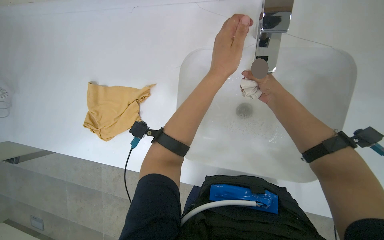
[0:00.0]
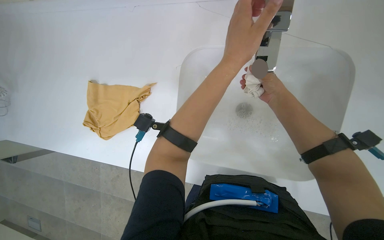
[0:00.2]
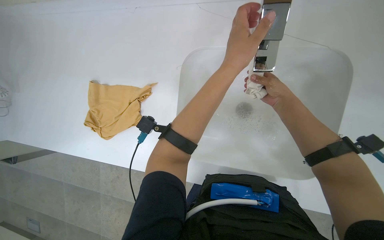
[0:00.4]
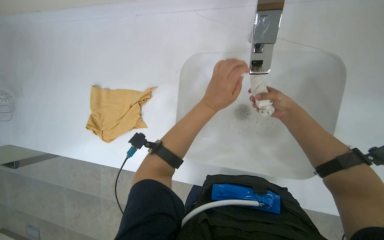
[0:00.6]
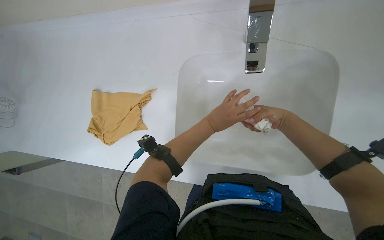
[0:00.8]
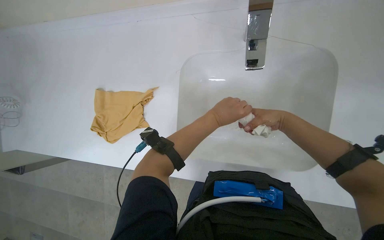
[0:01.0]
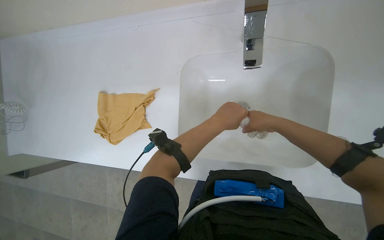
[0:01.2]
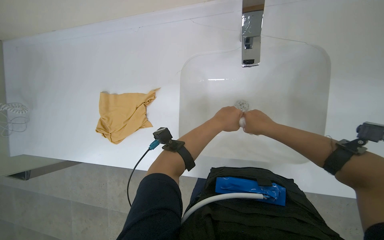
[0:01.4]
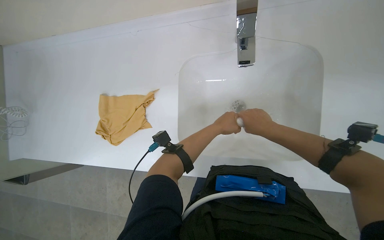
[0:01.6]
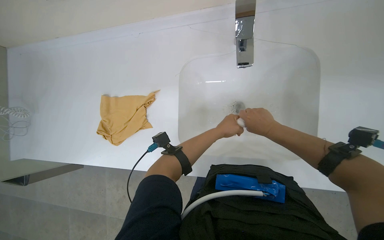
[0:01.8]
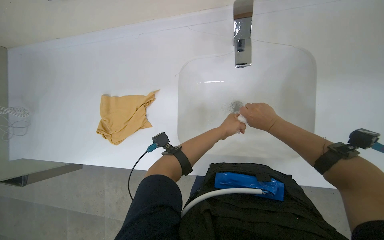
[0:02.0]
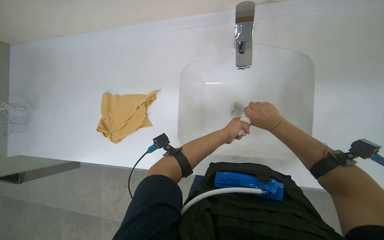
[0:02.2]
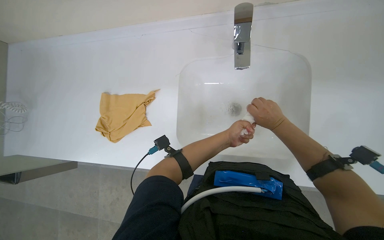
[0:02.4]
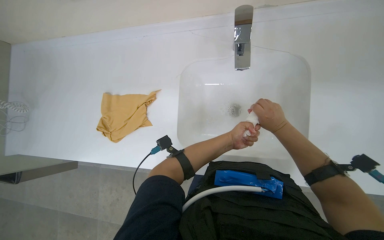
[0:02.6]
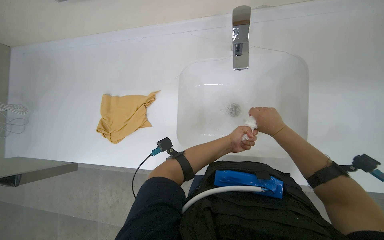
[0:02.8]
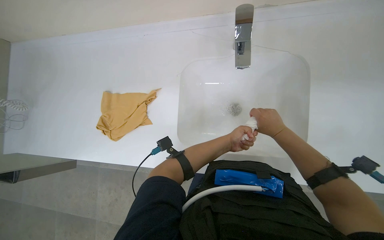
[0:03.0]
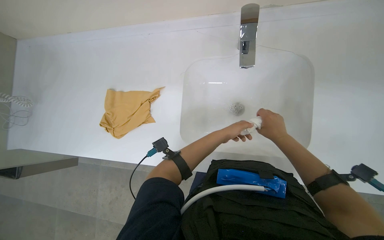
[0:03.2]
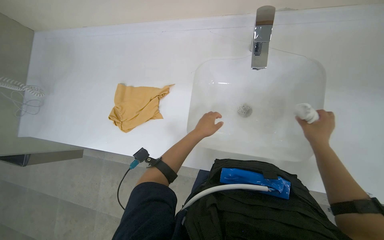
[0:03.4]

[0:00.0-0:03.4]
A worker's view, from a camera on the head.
Job: preparing cleaning supplies.
The whole recording: Rinsing cleaning cloth. The worker rinses a cleaning cloth under the faucet.
0:00.0 to 0:01.6: The left hand goes about 20 cm down the picture and farther from the camera; the right hand moves down the picture, some 10 cm.
0:01.6 to 0:03.4: The left hand heads to the left, covering some 10 cm. Meanwhile the right hand moves to the right, some 10 cm.

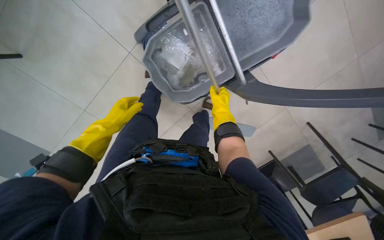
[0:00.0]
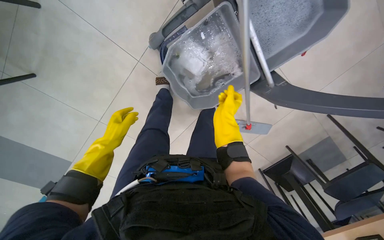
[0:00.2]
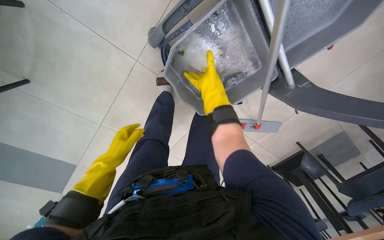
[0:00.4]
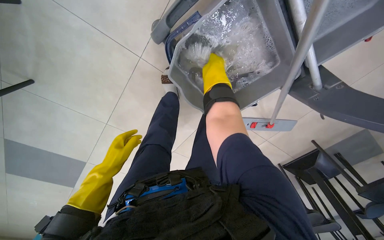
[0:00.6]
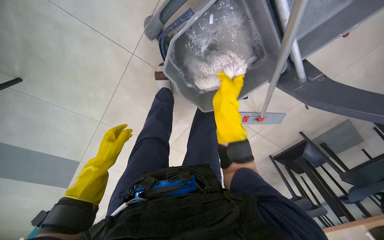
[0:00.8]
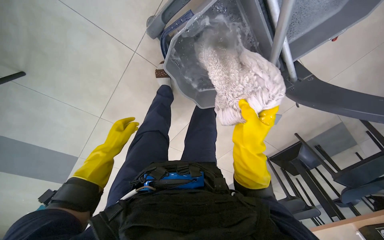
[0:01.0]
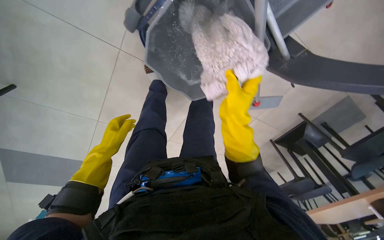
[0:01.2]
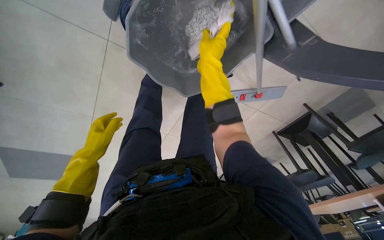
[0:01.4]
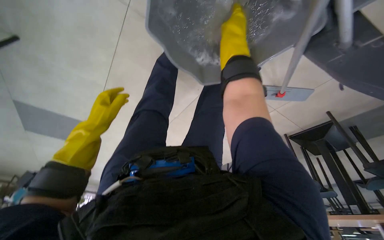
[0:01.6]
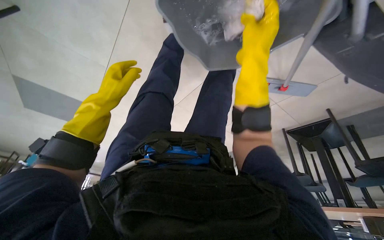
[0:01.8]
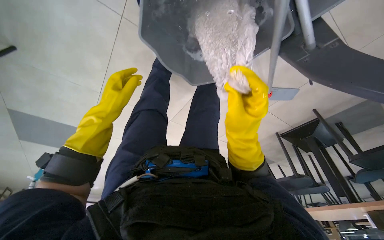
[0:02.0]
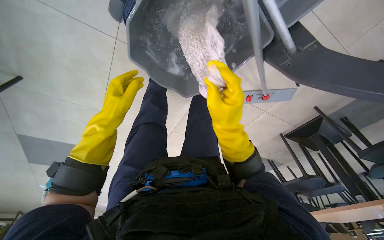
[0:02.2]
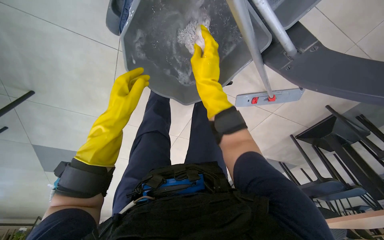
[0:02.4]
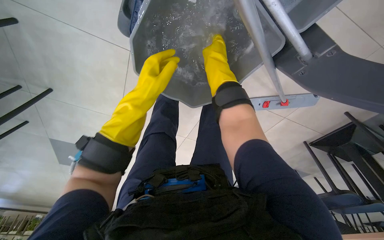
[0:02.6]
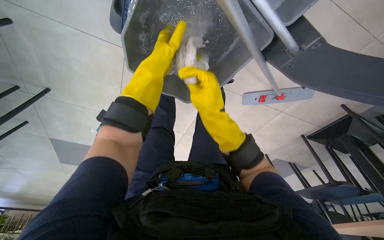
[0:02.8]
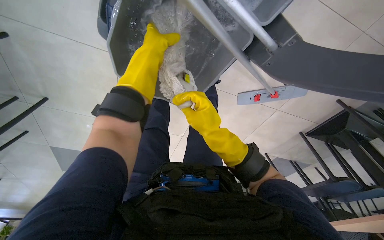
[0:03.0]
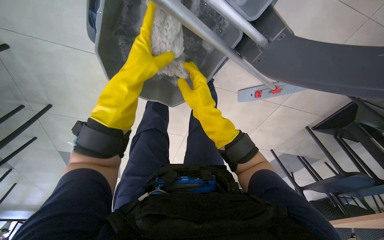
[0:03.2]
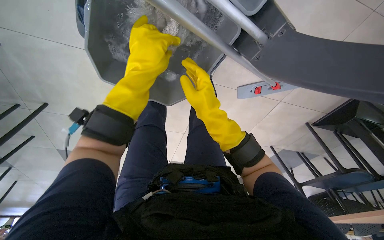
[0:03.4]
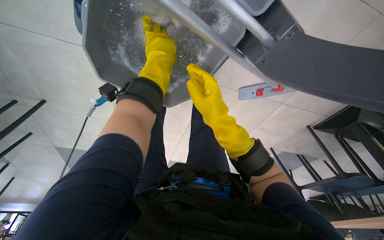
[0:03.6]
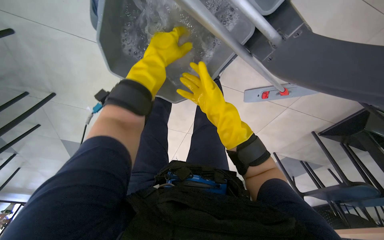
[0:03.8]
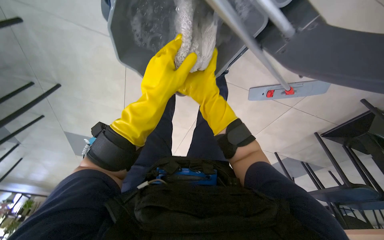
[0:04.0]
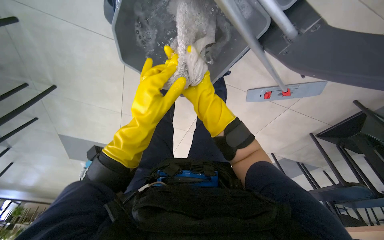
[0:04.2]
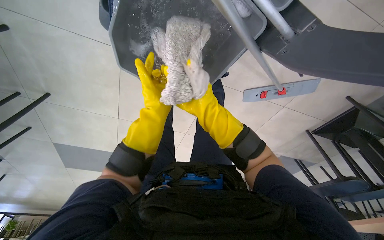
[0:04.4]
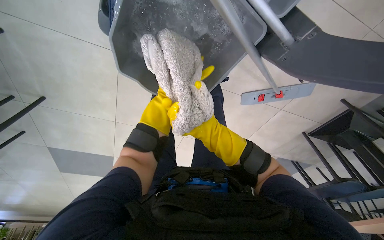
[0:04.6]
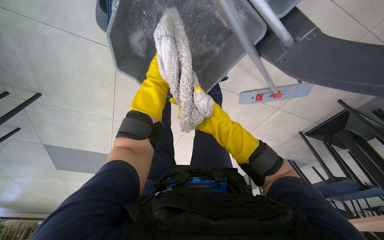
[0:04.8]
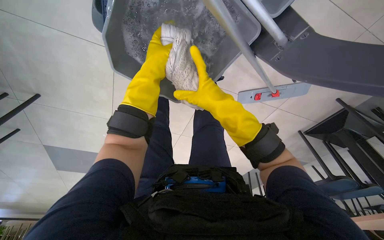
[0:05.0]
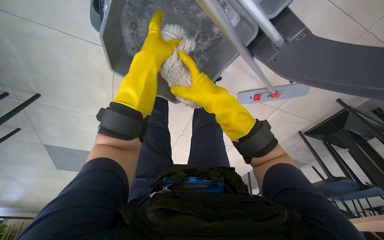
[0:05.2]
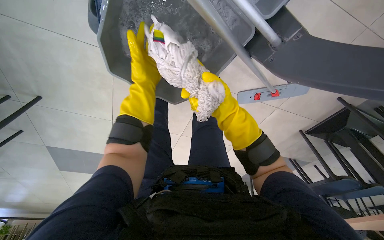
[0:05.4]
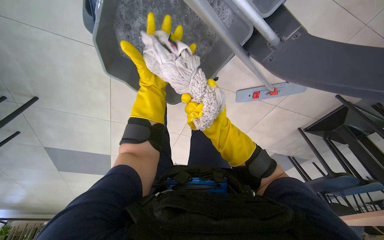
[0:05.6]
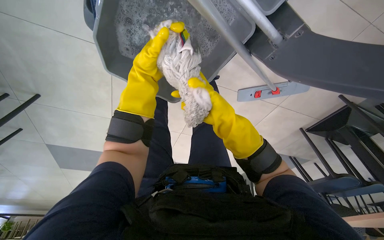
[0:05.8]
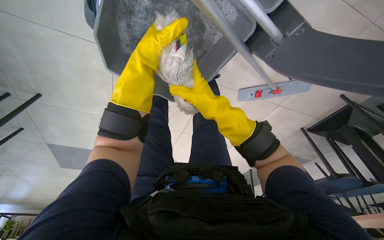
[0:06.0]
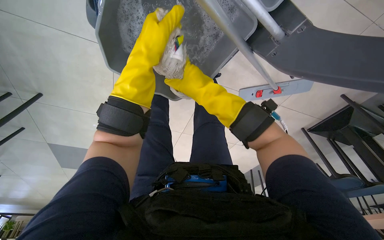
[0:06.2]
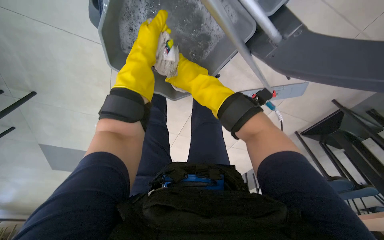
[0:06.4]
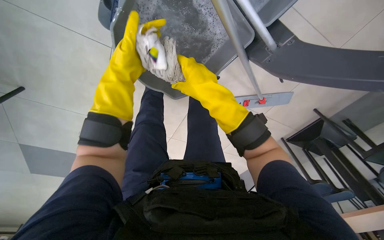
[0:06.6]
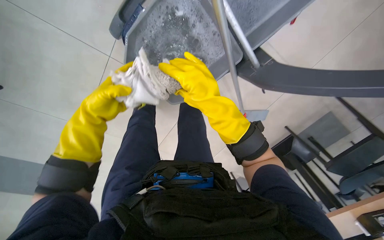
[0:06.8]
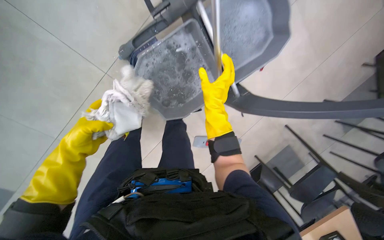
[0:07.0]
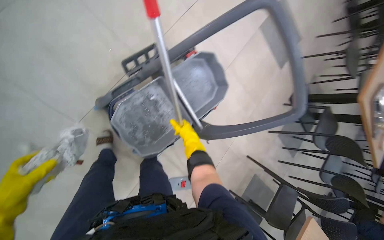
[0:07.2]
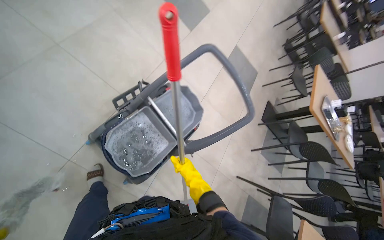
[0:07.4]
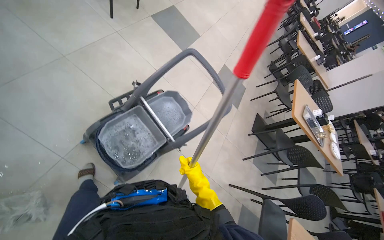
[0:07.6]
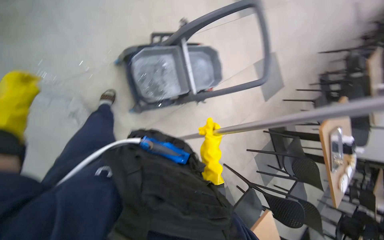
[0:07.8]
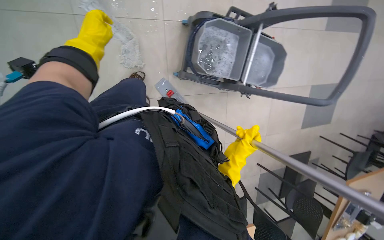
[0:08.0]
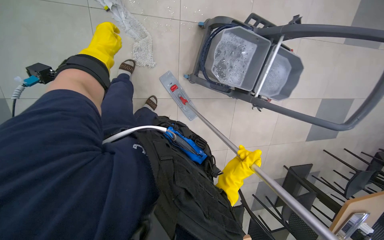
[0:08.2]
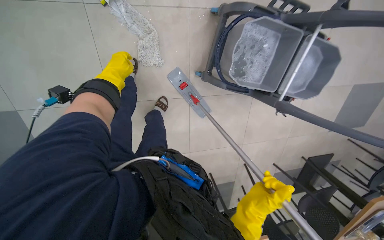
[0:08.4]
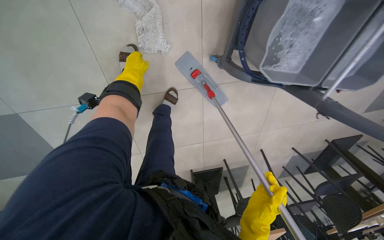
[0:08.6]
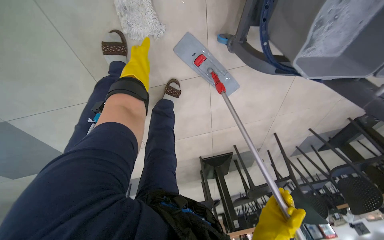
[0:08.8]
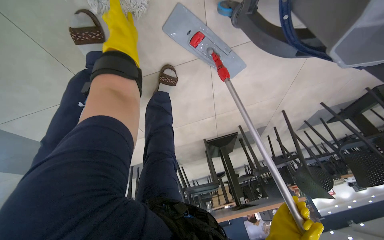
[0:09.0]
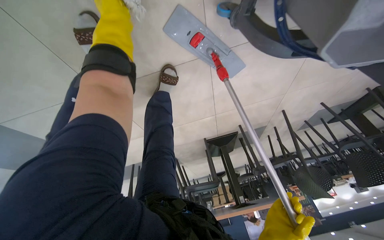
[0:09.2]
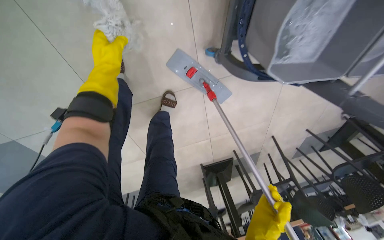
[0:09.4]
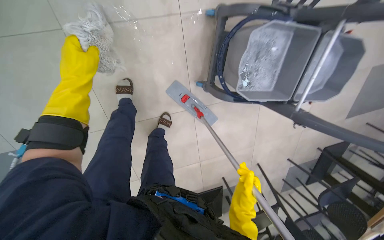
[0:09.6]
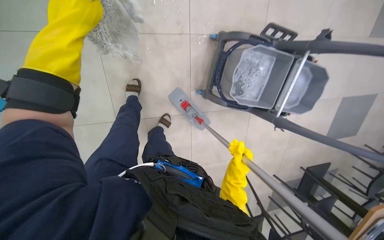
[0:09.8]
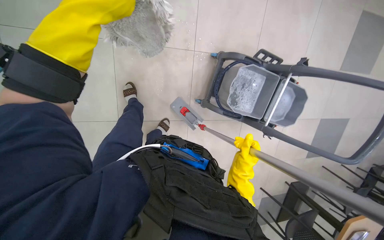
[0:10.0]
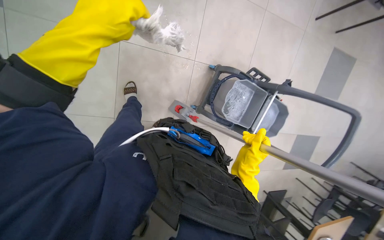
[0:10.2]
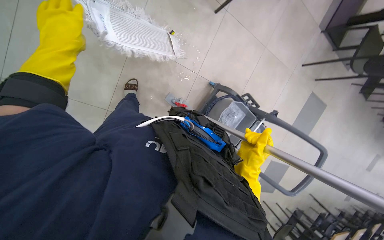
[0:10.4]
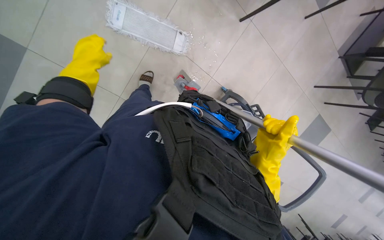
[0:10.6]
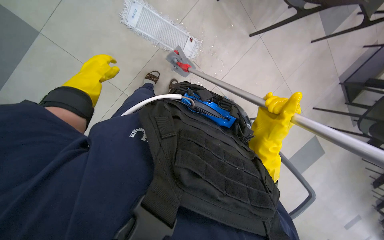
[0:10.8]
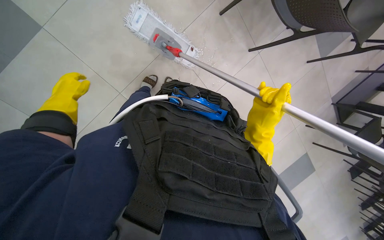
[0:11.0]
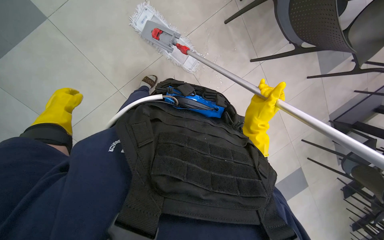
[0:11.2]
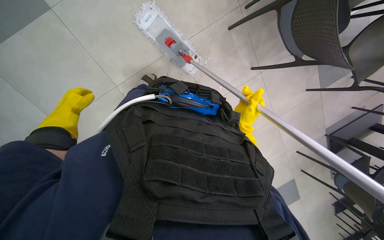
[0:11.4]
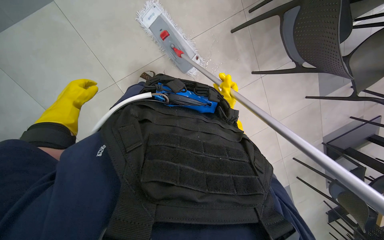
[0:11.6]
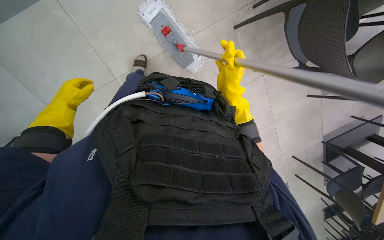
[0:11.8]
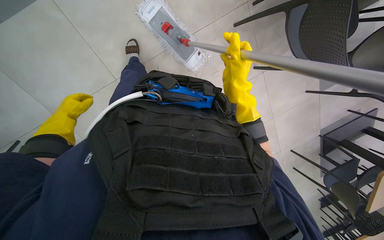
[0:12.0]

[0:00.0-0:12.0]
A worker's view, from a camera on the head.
Job: preparing cleaning supplies.
The whole recording: Changing mop head. The worker removes the dirty mop head, places it in the bucket, and attaches a clean mop head to the mop handle.
0:00.0 to 0:01.6: The camera pitches downward, by about 20 degrees. The right hand swings up and down the picture, about 25 cm each way, with 2 reversals.
0:01.6 to 0:03.0: The left hand heads up the picture and to the right, covering some 40 cm; the right hand goes up and down the picture, some 25 cm each way, reversing 2 times.
0:03.0 to 0:04.4: The left hand swings up and down the picture, some 20 cm each way, with 2 reversals. Meanwhile the right hand goes roughly 10 cm farther from the camera.
0:04.4 to 0:06.0: The right hand moves nearer and farther over some 20 cm, changing direction 3 times, while the left hand moves up the picture and nearer to the camera, some 15 cm.
0:06.0 to 0:07.6: The camera is carried approximately 70 cm. The camera is aimed some 40 degrees further to the right. The camera pitches upward, by approximately 65 degrees.
0:07.6 to 0:09.0: The wearer moves roughly 80 cm. The wearer looks approximately 55 degrees further to the left. The wearer looks some 50 degrees further downward.
0:09.0 to 0:10.4: The head travels roughly 90 cm. The view swings about 25 degrees to the right. The camera pitches upward, by some 50 degrees. The scene rotates clockwise by approximately 30 degrees.
0:10.4 to 0:12.0: Everything in view rotates approximately 35 degrees clockwise.

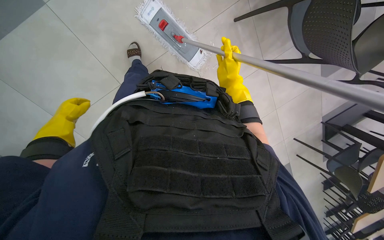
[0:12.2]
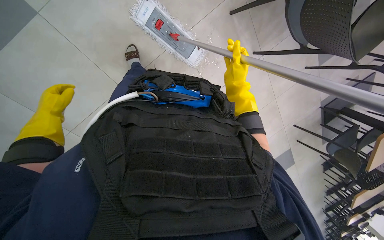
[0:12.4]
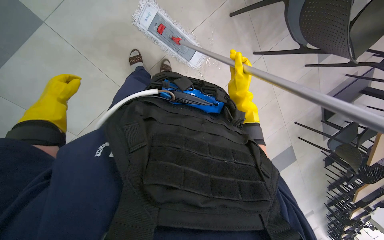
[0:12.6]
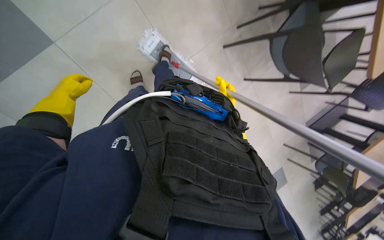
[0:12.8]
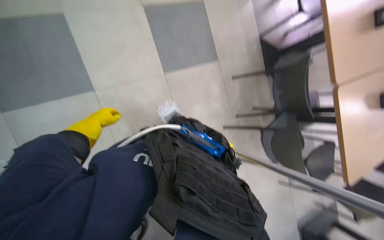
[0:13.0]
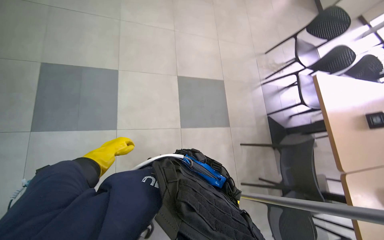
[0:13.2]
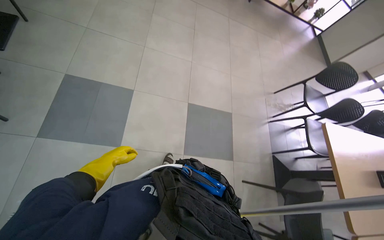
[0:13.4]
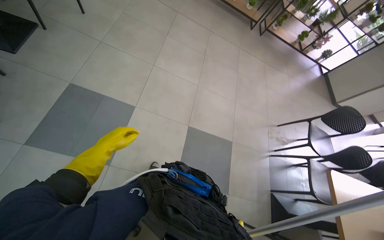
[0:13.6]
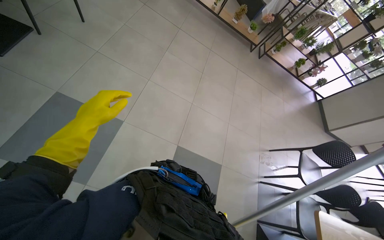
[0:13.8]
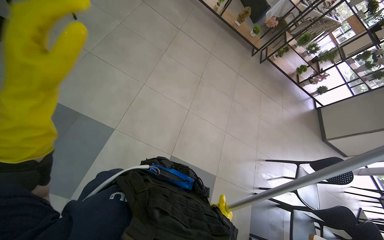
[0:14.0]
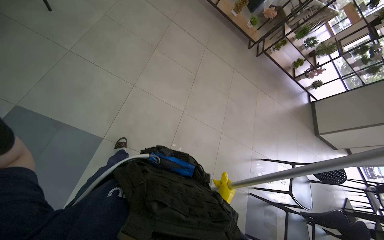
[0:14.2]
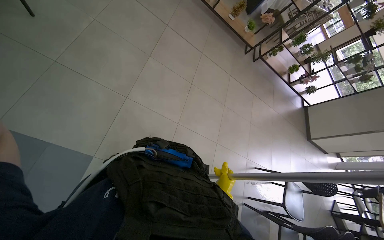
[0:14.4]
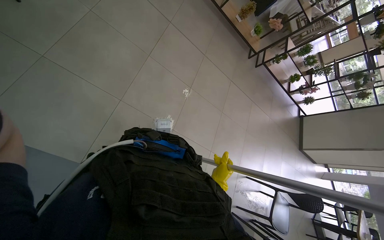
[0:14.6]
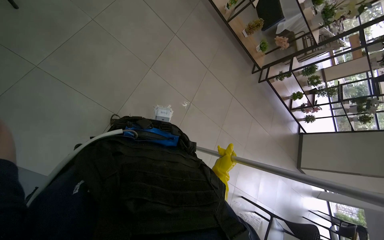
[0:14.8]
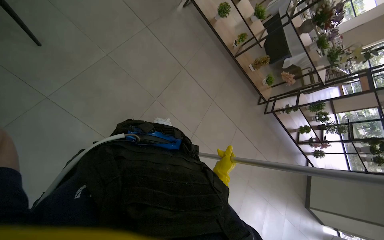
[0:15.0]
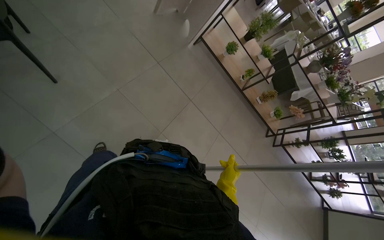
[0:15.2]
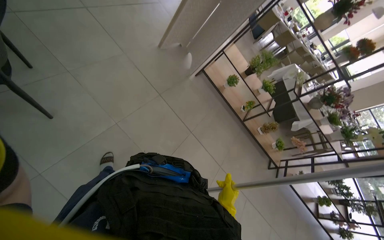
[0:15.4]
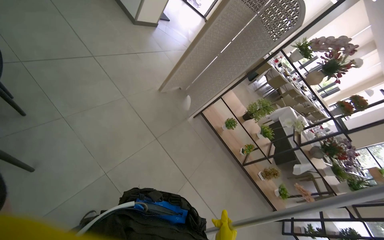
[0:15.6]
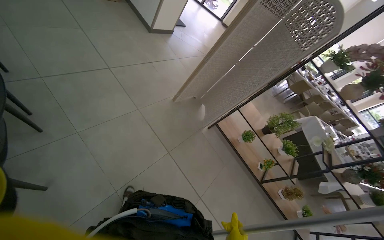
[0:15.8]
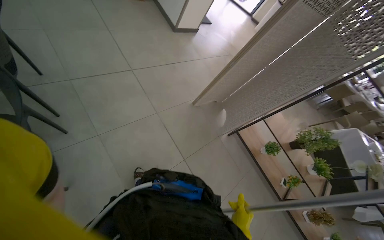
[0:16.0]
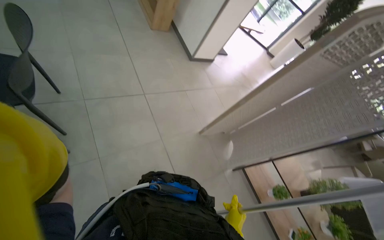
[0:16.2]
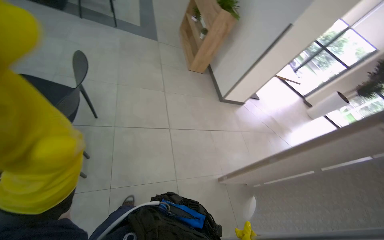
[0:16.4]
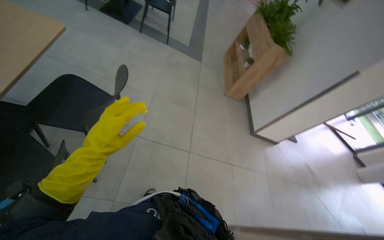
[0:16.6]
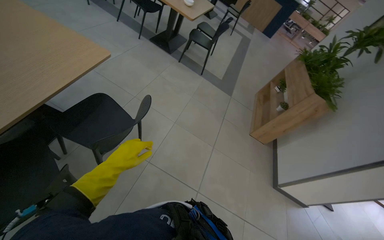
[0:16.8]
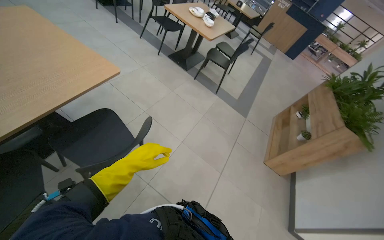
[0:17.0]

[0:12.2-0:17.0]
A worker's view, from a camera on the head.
Job: preparing cleaning supplies.
The whole recording: Changing mop head. The worker removes the dirty mop head, places it in the bucket, and attaches a clean mop head to the mop handle.
0:12.2 to 0:13.8: The camera is carried about 50 cm. The view tilts approximately 75 degrees upward. The scene rotates clockwise by some 45 degrees.
0:13.8 to 0:15.4: The camera is carried approximately 1.5 m. The view tilts about 15 degrees upward.
0:15.4 to 0:17.0: The camera travels some 90 cm. The wearer's head swings approximately 75 degrees to the left. The camera pitches upward, by approximately 55 degrees.
